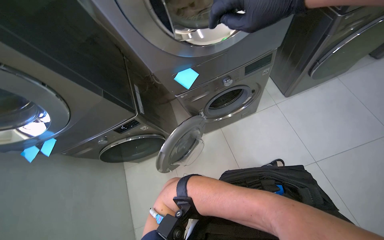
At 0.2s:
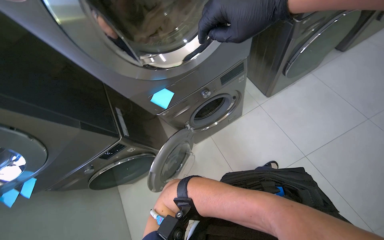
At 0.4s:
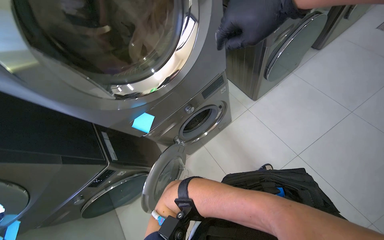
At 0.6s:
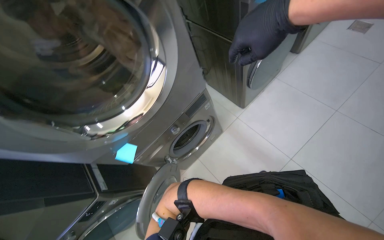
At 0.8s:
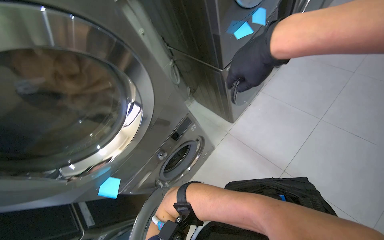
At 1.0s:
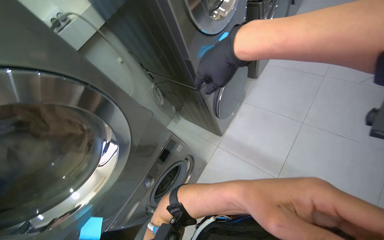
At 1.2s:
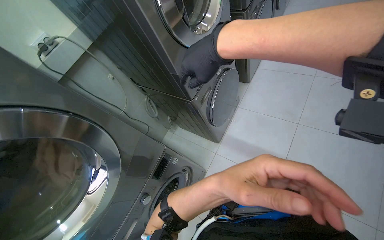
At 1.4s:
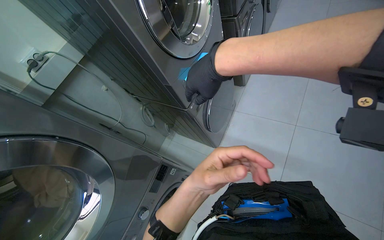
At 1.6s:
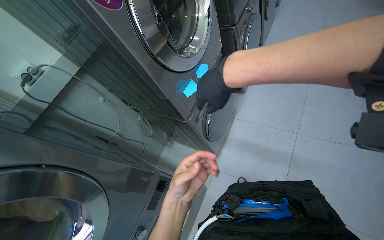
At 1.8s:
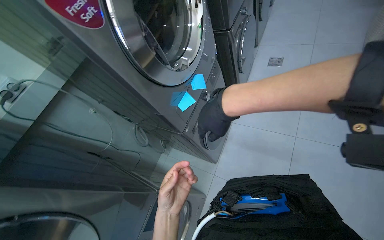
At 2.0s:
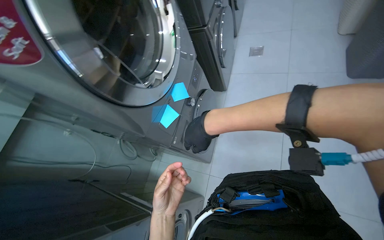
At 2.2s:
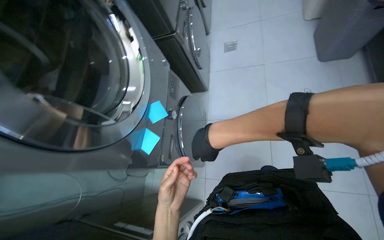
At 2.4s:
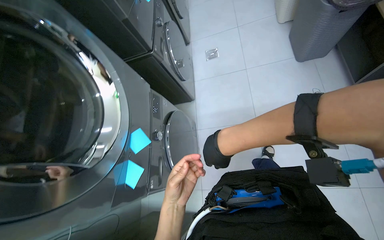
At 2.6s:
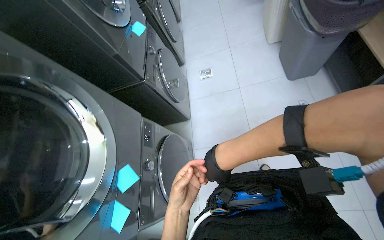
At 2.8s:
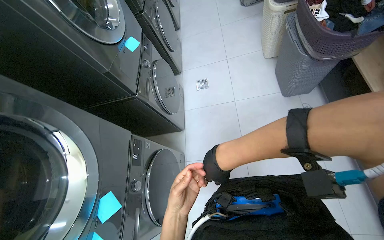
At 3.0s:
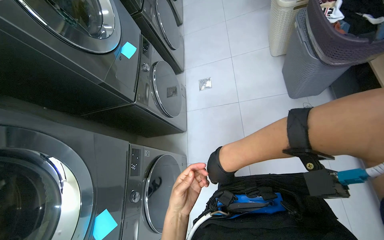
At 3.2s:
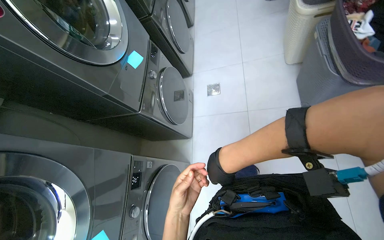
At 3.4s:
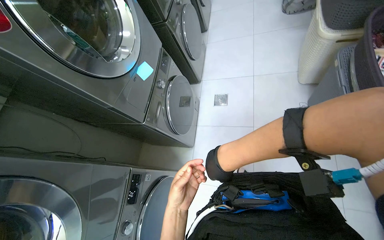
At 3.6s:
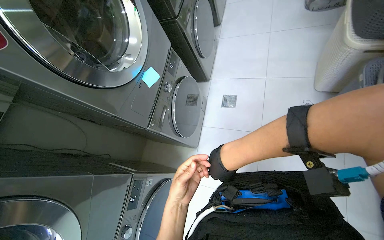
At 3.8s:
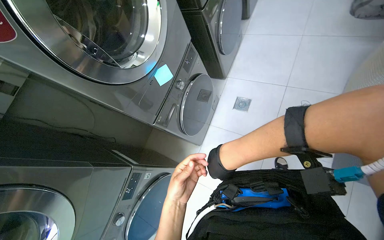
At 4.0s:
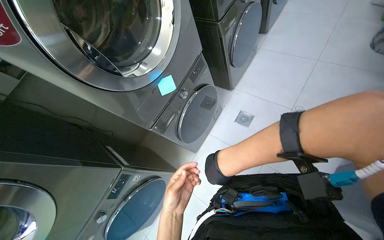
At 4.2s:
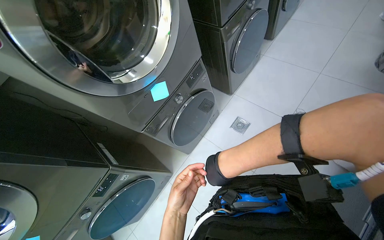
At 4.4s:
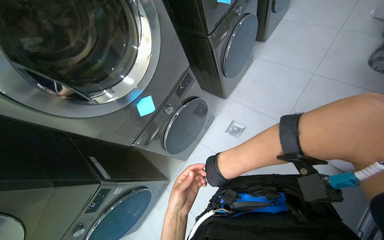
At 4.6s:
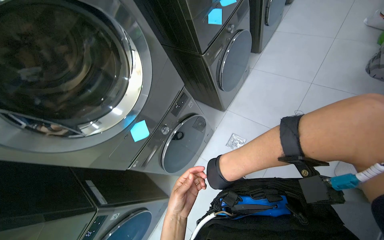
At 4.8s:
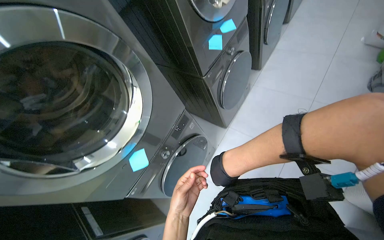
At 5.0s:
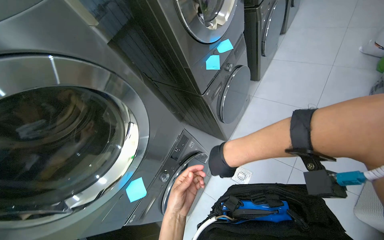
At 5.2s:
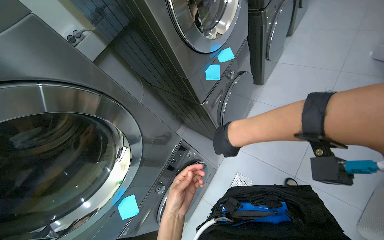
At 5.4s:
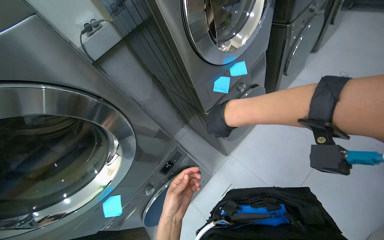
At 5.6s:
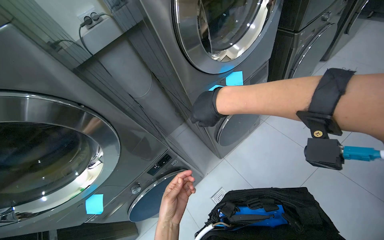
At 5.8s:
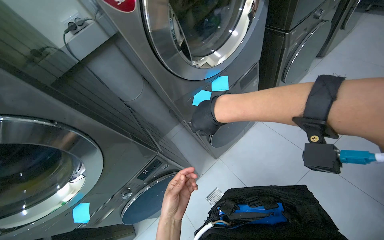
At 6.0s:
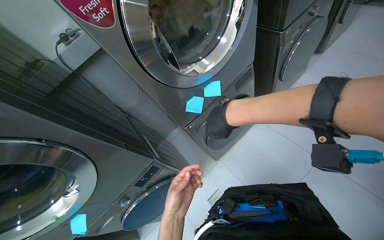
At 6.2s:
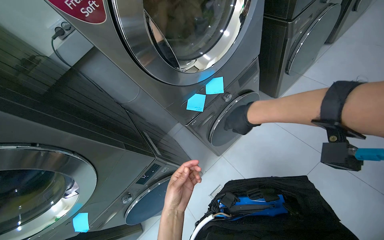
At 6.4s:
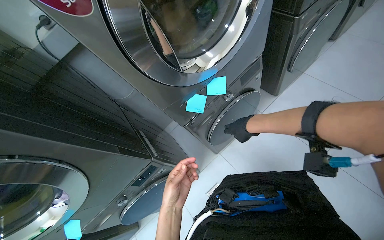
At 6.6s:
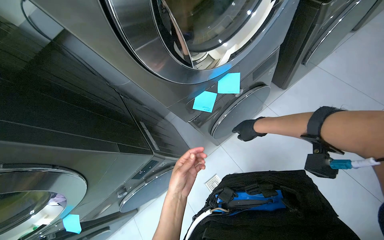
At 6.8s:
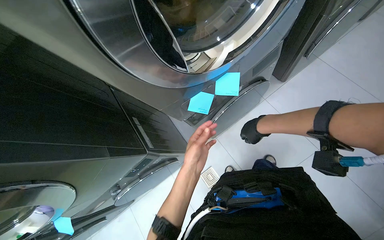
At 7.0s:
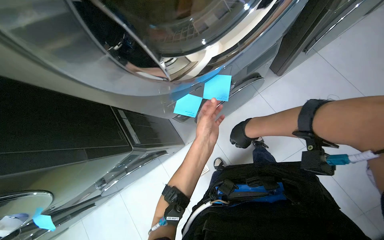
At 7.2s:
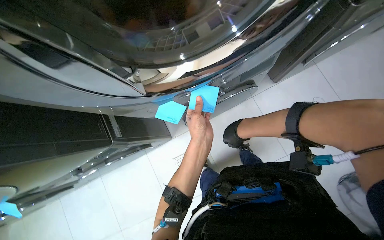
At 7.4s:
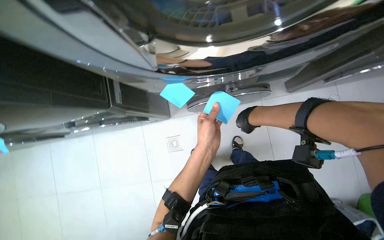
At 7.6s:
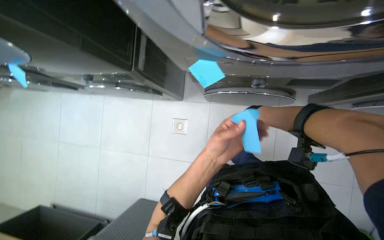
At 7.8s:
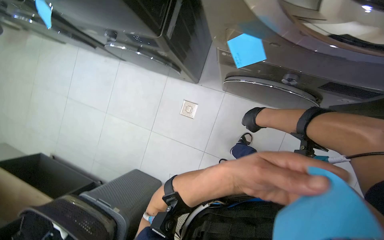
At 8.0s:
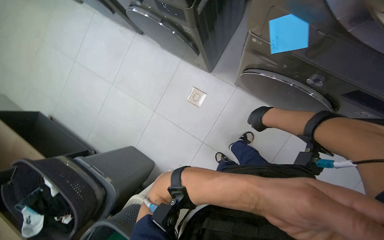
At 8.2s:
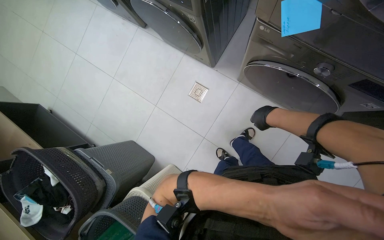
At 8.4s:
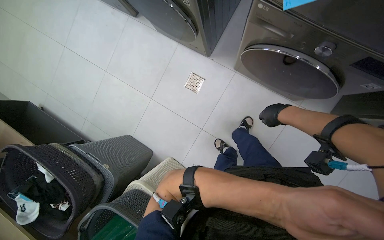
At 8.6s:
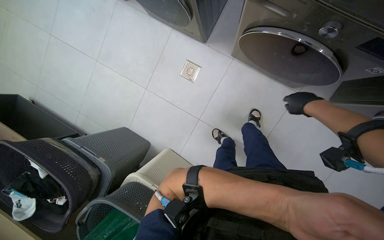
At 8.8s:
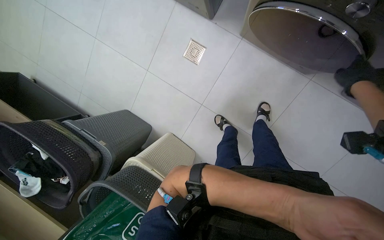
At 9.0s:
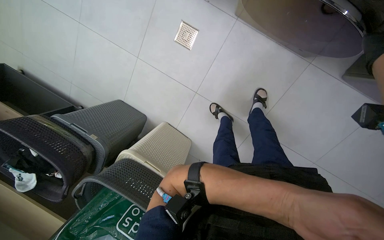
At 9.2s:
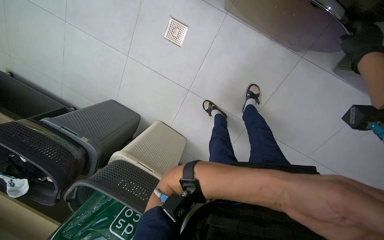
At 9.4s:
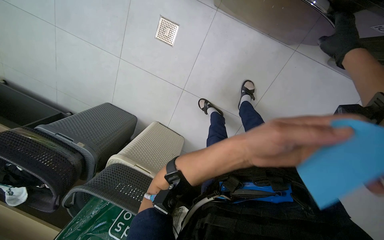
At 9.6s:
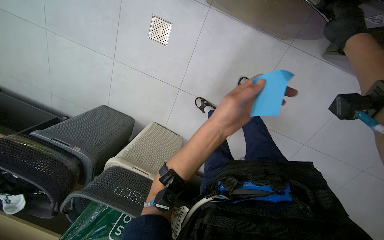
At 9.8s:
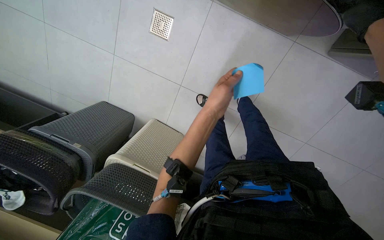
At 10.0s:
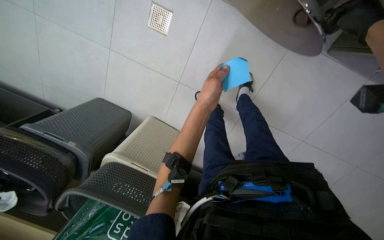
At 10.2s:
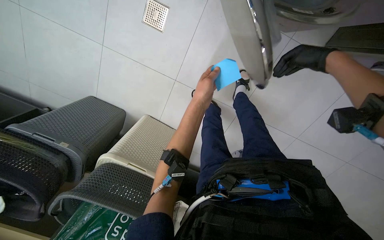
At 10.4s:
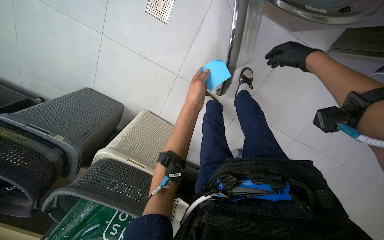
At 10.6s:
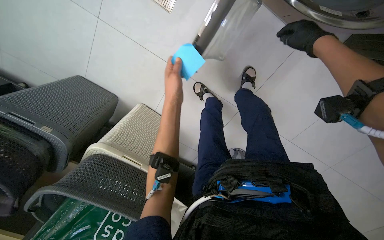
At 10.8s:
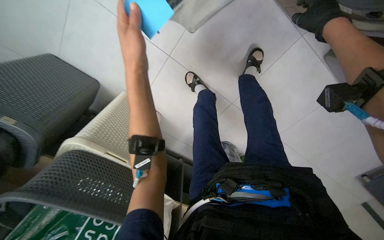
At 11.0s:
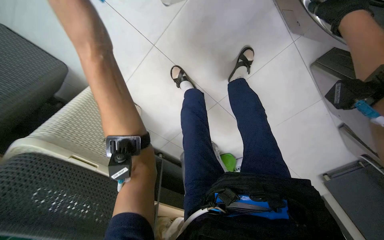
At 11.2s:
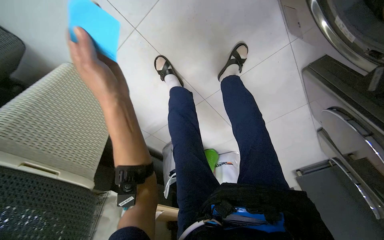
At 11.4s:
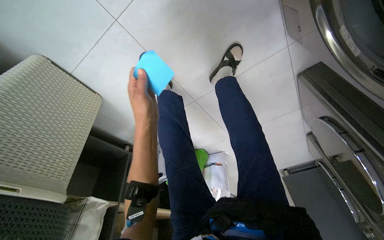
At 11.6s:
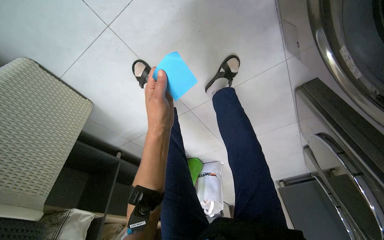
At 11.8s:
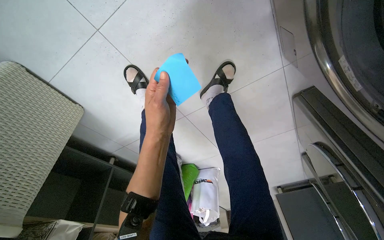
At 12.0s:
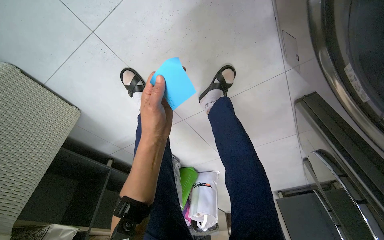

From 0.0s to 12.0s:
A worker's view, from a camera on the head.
Job: managing laundry.
The whole recording: Operating laundry machines. The worker loads clothes into washing machines and dryers, closes doors, and checks filters.
From 0.0s to 1.6s: The head travels about 50 cm. The wearer looks roughly 45 degrees further to the right. The view tilts roughly 25 degrees upward.
From 1.6s to 3.0s: The head travels some 70 cm. The head turns to the right by some 30 degrees.
From 3.0s to 4.4s: The wearer moves some 70 cm. The head rotates about 35 degrees to the left. The view tilts roughly 10 degrees downward.
From 4.4s to 6.0s: The head travels some 60 cm.
From 6.0s to 7.6s: The view tips downward by about 35 degrees. Everything in view rotates about 45 degrees clockwise.
From 7.6s to 9.0s: The view tips downward by roughly 30 degrees.
From 9.0s to 10.4s: The left hand heads farther from the camera, up the picture and to the left, covering approximately 35 cm.
From 10.4s to 12.0s: The view pans to the right by roughly 30 degrees.

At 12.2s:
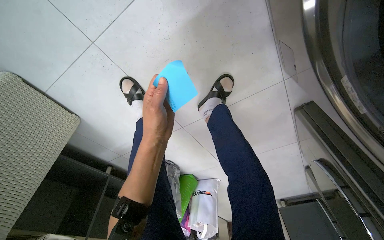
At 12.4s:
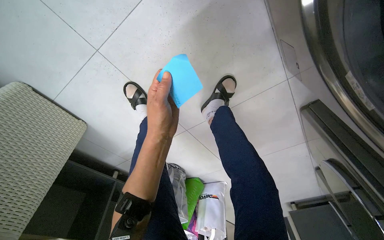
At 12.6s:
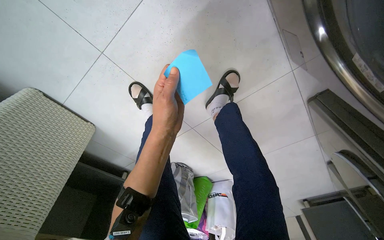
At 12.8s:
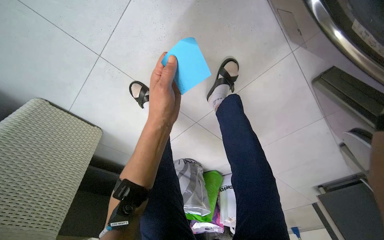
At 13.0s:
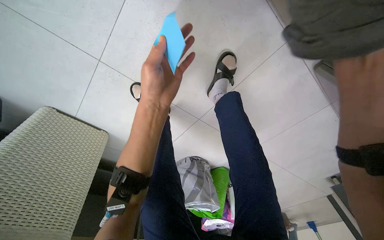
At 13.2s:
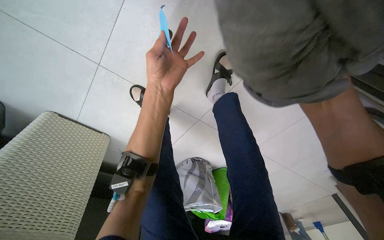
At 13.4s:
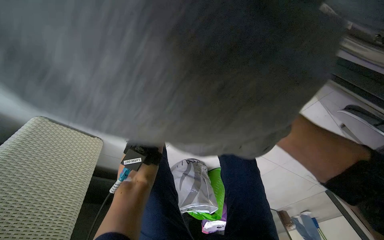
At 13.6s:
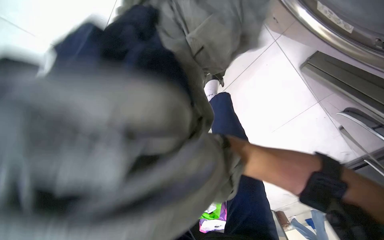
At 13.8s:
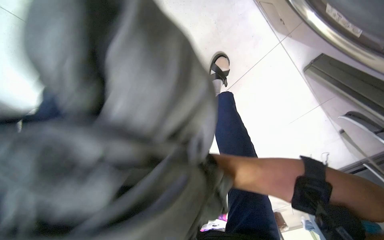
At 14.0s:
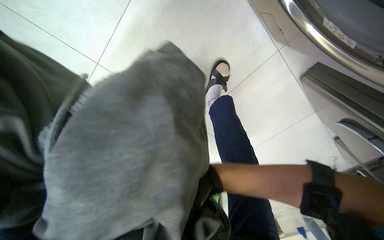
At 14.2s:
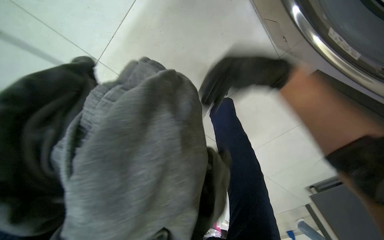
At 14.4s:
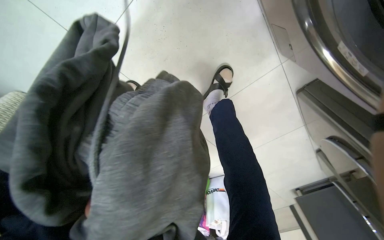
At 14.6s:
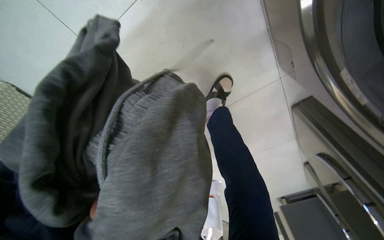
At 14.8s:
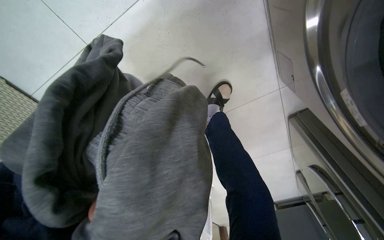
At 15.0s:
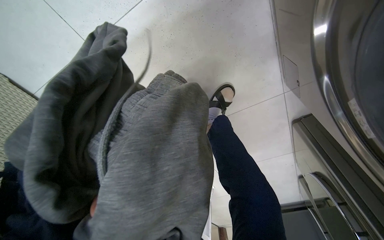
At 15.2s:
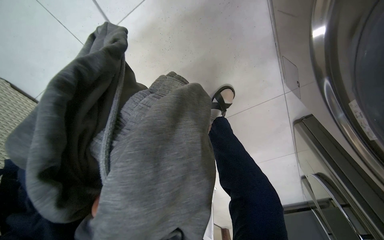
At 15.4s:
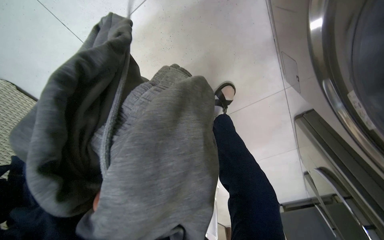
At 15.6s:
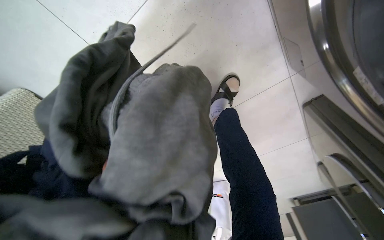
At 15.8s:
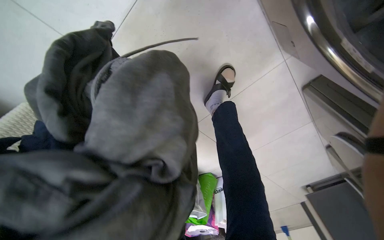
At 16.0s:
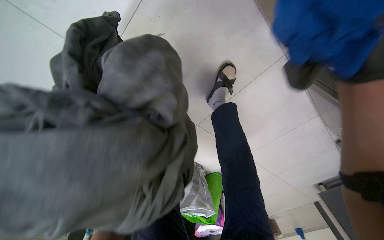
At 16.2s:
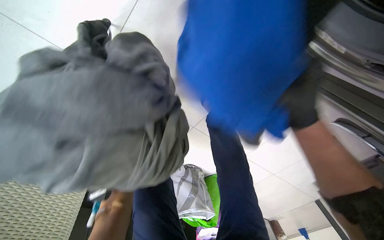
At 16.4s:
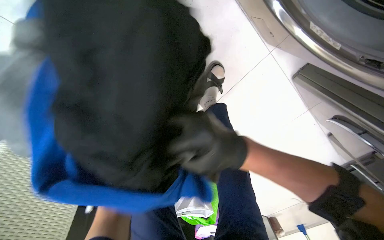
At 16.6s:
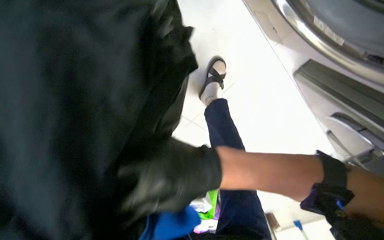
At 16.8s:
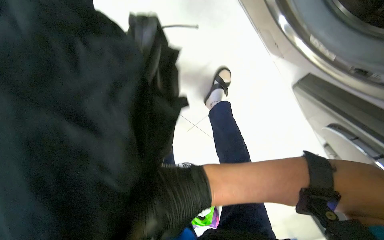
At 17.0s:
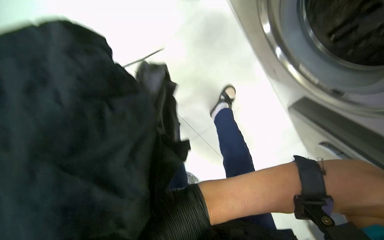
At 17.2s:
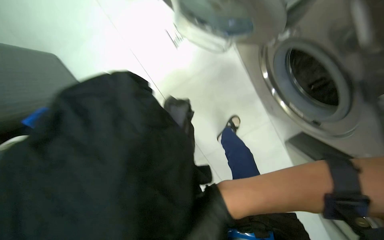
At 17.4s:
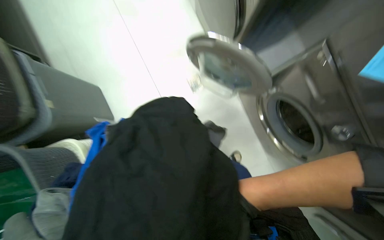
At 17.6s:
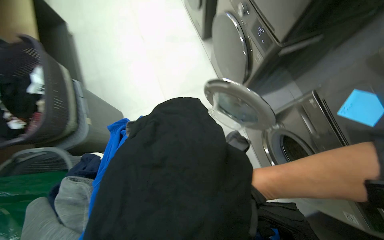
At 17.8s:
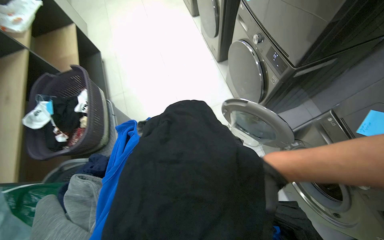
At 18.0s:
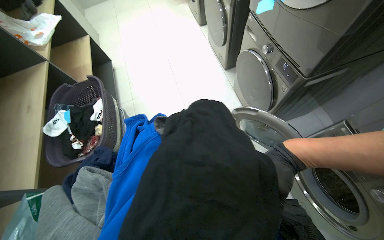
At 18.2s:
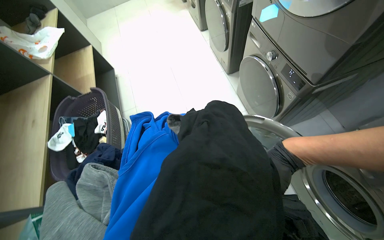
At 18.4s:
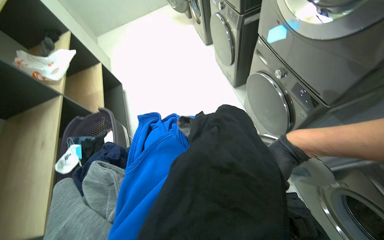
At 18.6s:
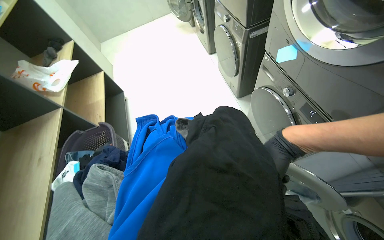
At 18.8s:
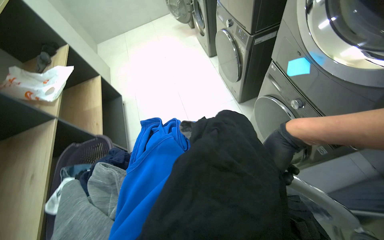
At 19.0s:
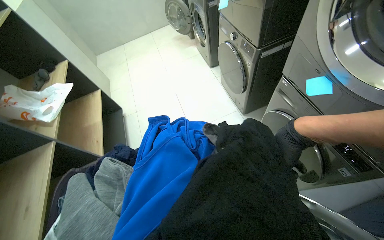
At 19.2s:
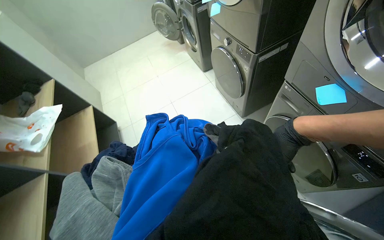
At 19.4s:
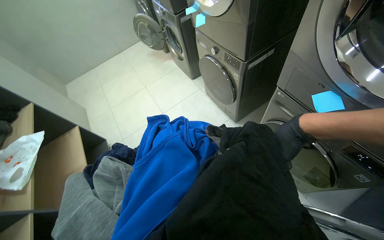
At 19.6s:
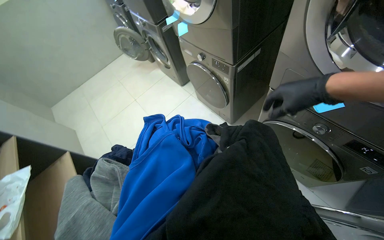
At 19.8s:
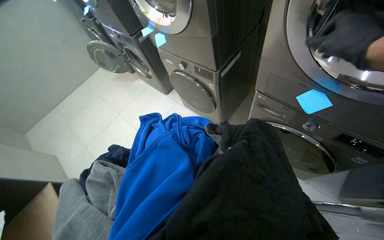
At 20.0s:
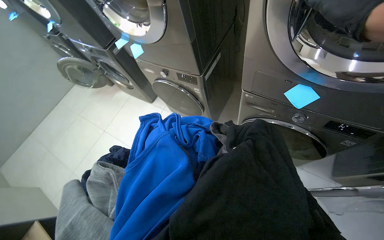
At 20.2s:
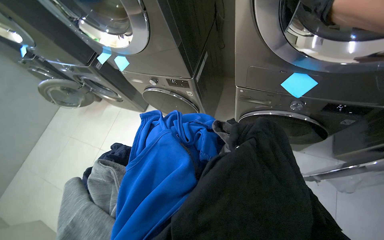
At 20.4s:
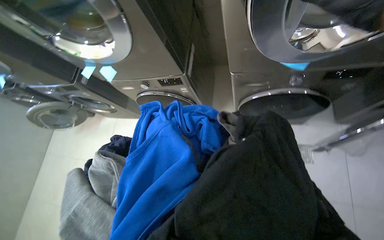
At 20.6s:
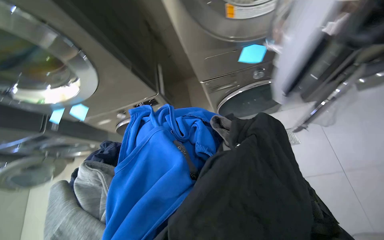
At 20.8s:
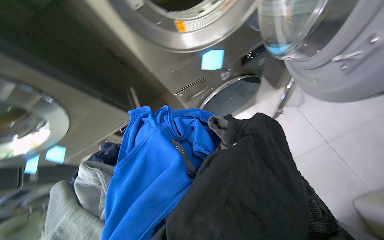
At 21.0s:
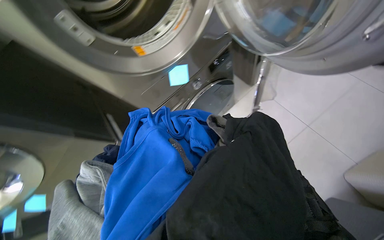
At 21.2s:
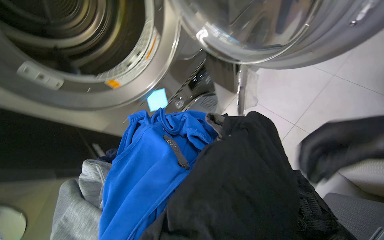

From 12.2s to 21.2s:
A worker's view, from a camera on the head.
Job: managing laundry.
The whole recording: Operating laundry machines. The worker loads clothes into washing machines and dryers, closes doors, and checks filters.
From 16.6s to 18.2s: The wearer moves approximately 90 cm. The camera pitches upward, by some 65 degrees.
From 18.2s to 19.8s: The head travels some 60 cm. The head turns to the right by about 30 degrees.
From 19.8s to 21.2s: The wearer's head swings about 85 degrees to the right. The view tilts about 15 degrees upward.
